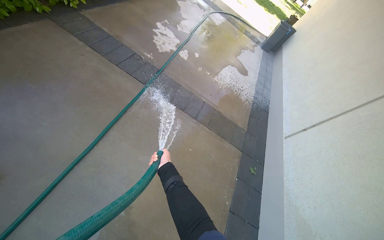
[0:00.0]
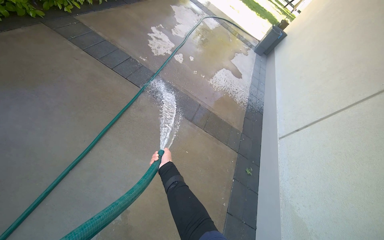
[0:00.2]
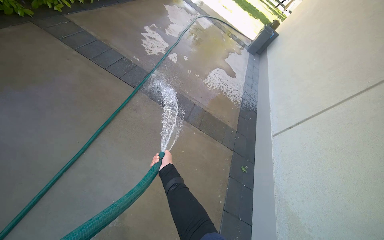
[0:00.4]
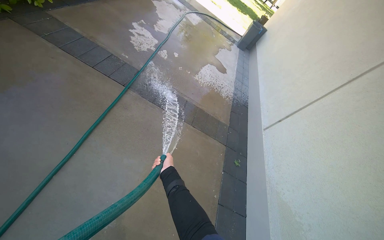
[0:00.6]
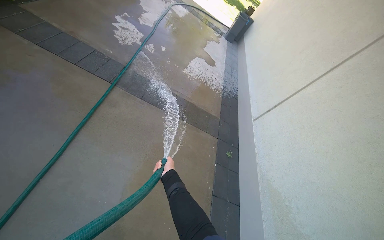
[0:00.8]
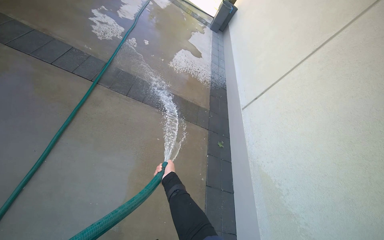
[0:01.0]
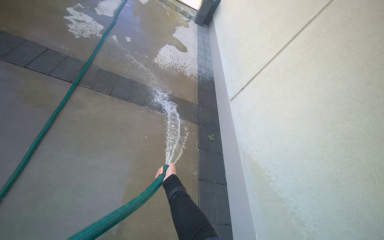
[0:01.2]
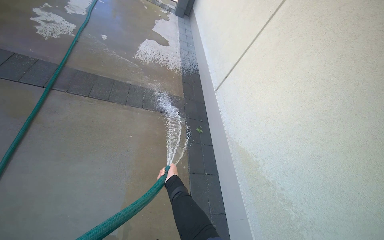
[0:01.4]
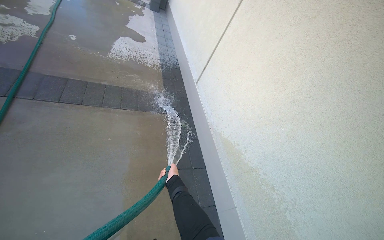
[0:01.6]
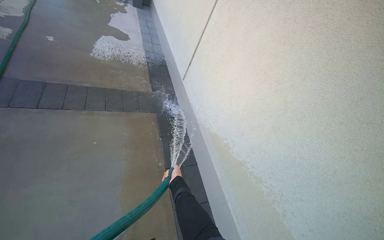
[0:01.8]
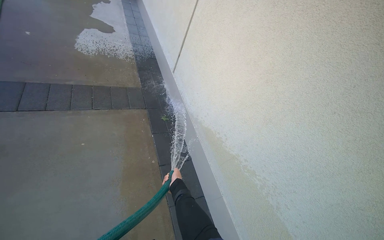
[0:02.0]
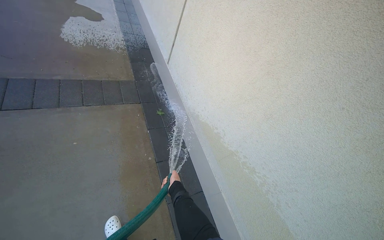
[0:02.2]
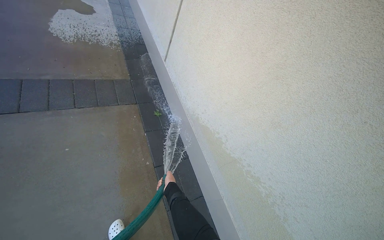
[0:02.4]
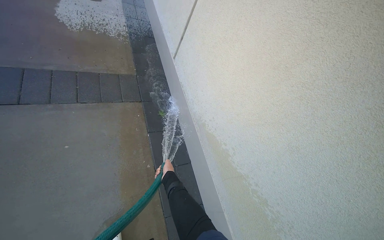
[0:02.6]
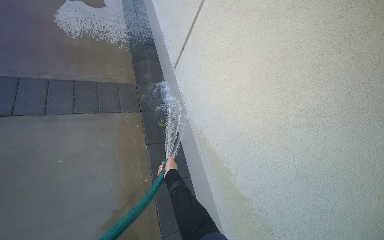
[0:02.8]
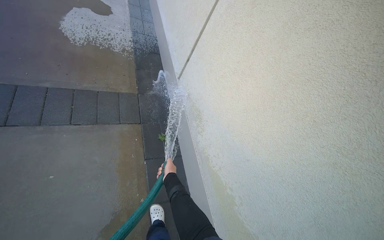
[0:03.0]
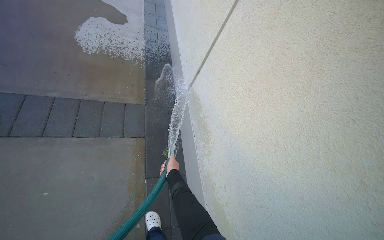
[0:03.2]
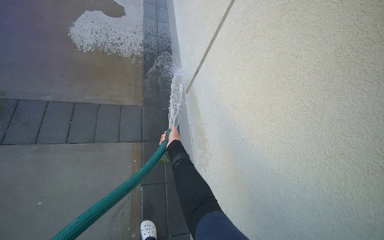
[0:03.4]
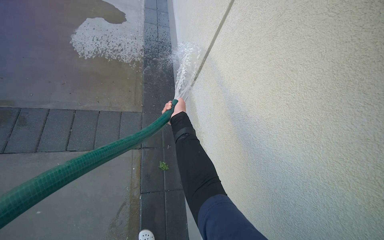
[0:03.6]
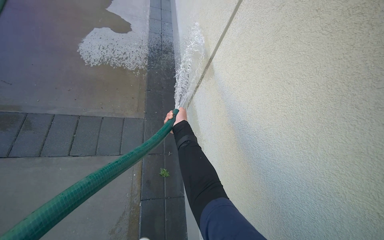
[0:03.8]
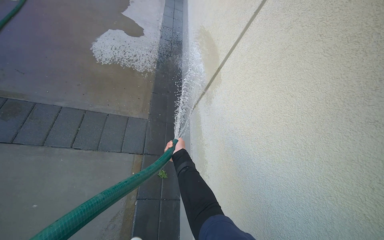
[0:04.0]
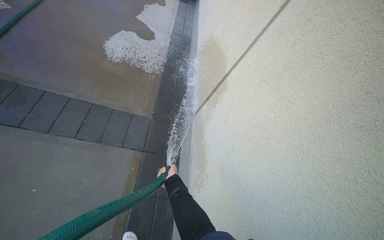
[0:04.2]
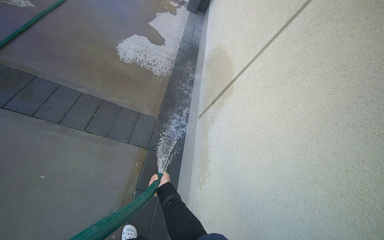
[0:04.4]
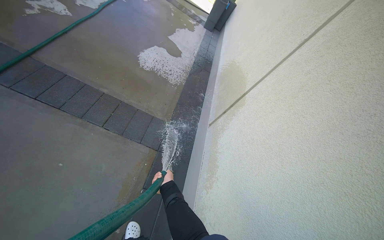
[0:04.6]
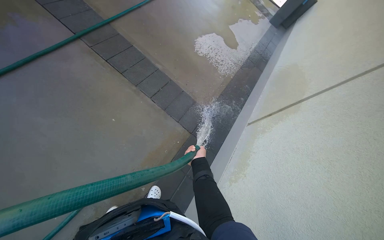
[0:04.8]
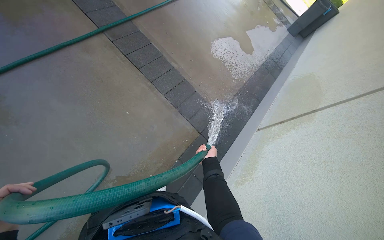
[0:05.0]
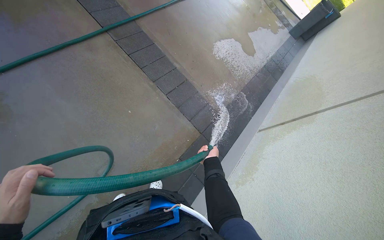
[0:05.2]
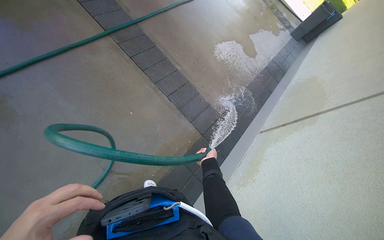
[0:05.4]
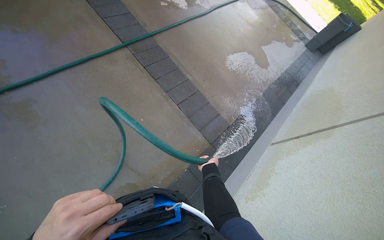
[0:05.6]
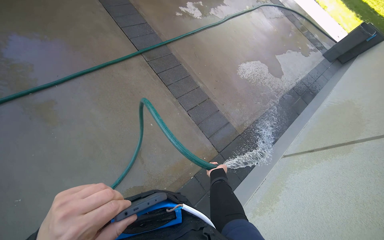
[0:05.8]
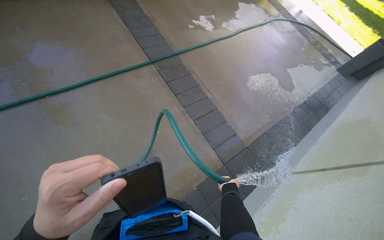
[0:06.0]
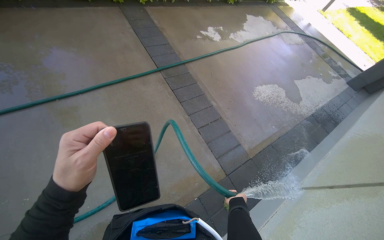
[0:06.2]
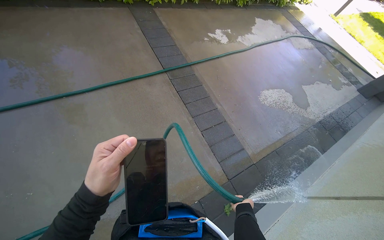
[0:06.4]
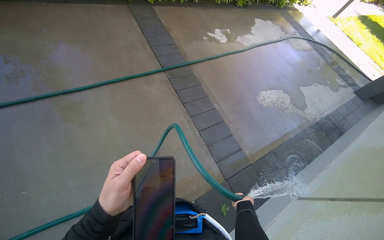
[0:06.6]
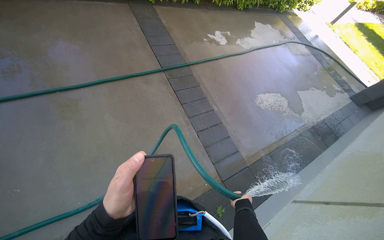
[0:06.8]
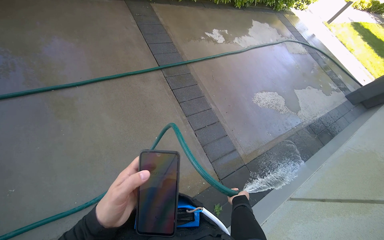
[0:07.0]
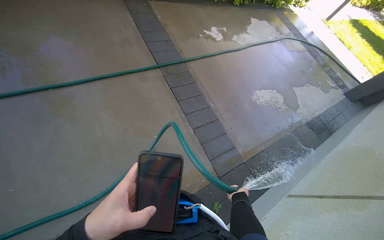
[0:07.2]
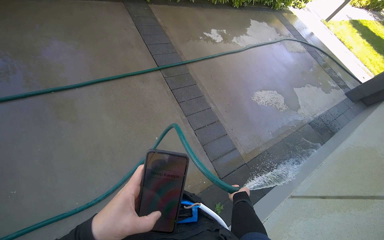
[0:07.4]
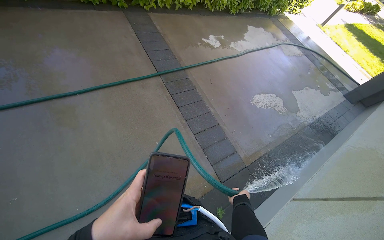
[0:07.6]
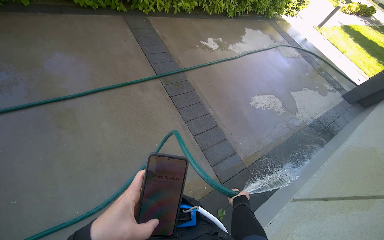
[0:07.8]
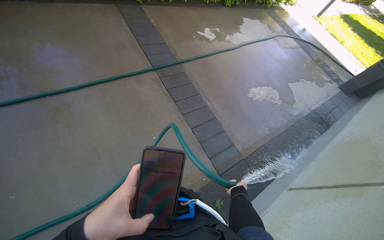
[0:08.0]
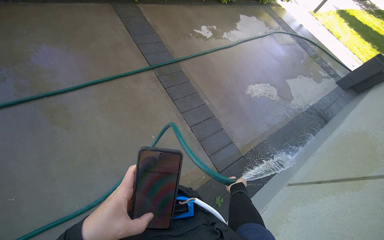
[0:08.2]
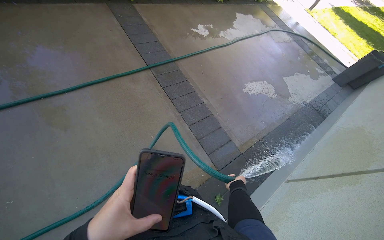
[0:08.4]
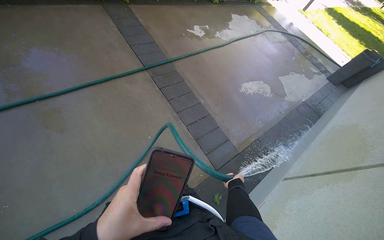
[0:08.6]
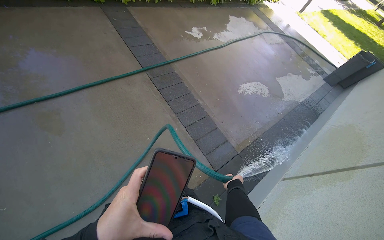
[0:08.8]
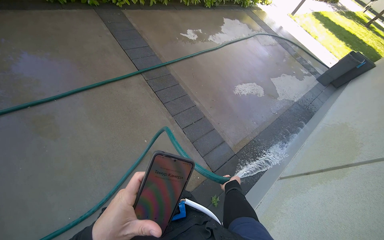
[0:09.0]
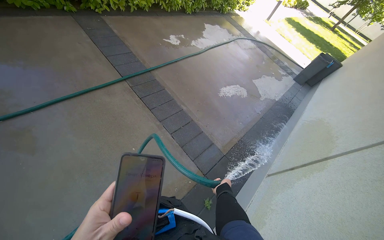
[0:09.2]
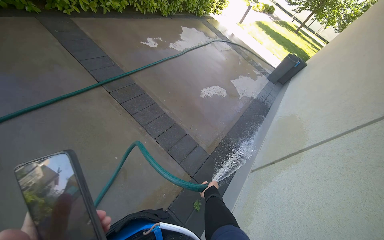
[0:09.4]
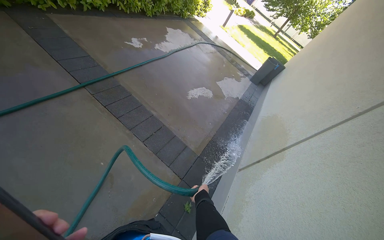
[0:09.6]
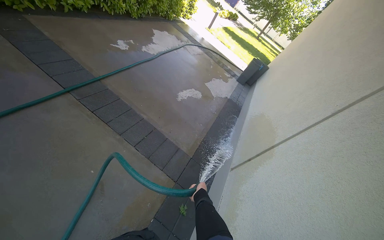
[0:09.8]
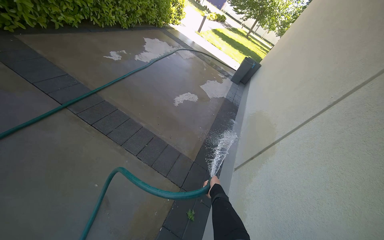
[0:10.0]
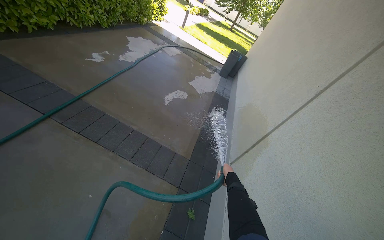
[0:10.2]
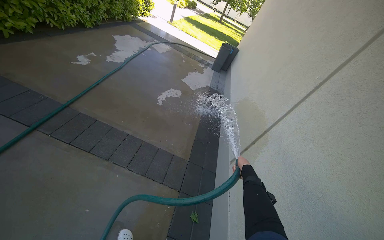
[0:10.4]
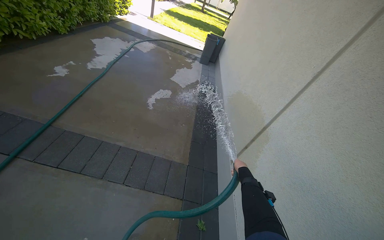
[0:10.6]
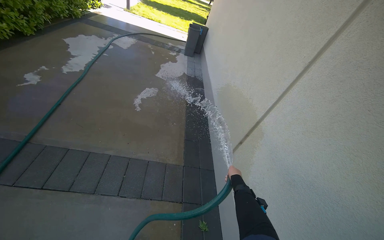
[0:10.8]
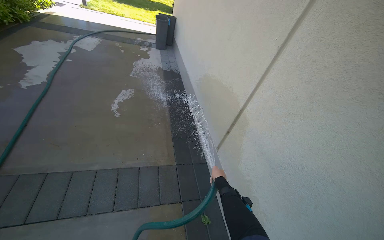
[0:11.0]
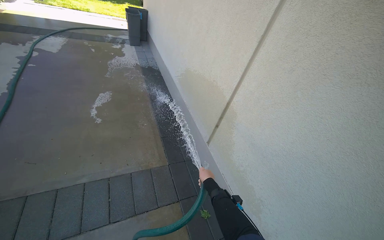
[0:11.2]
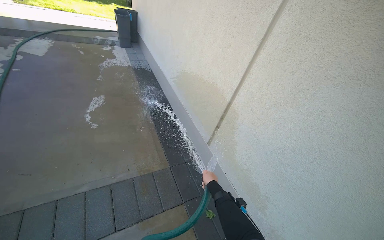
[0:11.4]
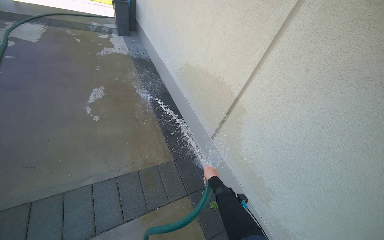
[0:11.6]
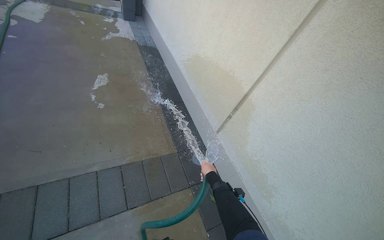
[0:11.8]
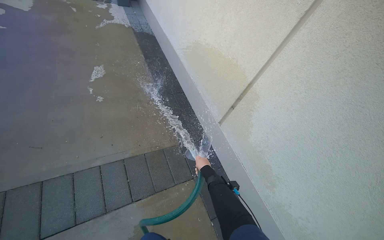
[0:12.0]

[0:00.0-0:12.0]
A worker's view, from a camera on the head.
Job: wiping surfaces.
The whole recording: Spraying water on building exterior and sidewalk. The worker sprays water on the building exterior and adjacent sidewalk with a hose.
0:00.0 to 0:01.6: The wearer moves roughly 50 cm. The head rotates approximately 35 degrees to the right.
0:01.6 to 0:03.0: The camera is carried some 60 cm.
0:03.0 to 0:04.4: The right hand heads farther from the camera, covering roughly 15 cm, and goes up the picture and returns, roughly 50 cm each way.
0:04.4 to 0:06.0: The wearer looks approximately 45 degrees further to the left.
0:09.0 to 0:10.4: The wearer's head swings some 35 degrees to the right. The right hand heads to the right and up the picture, covering some 20 cm.
0:10.4 to 0:12.0: The camera is carried roughly 60 cm. The wearer looks some 35 degrees further to the right. The view tilts about 20 degrees downward.

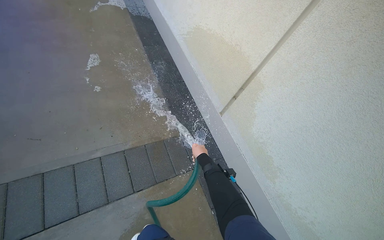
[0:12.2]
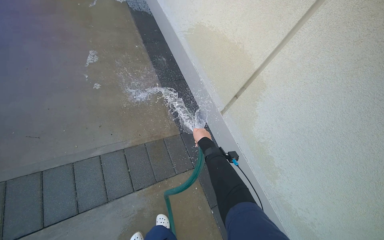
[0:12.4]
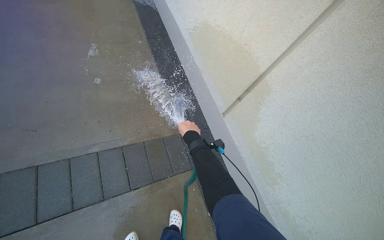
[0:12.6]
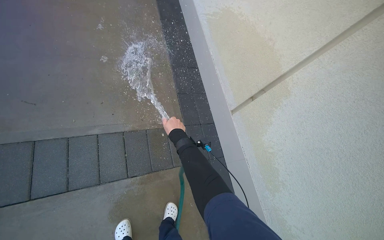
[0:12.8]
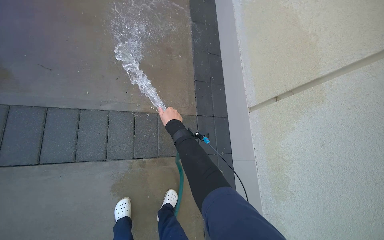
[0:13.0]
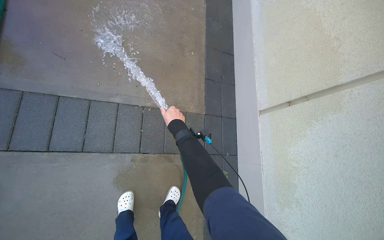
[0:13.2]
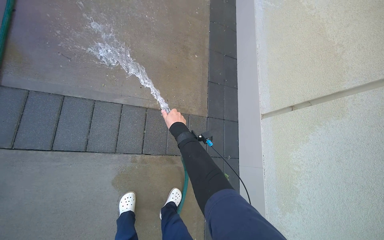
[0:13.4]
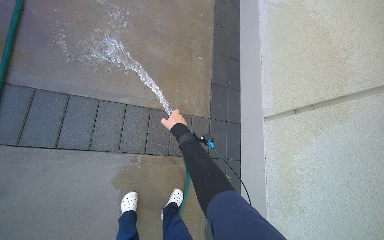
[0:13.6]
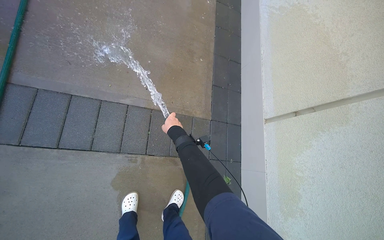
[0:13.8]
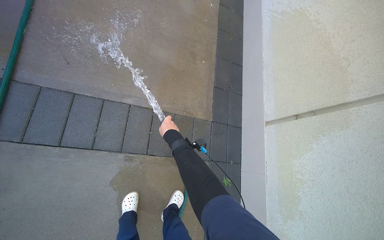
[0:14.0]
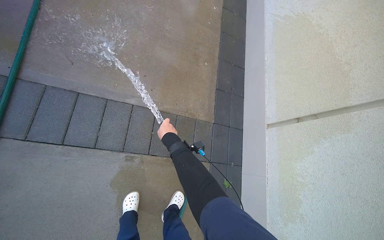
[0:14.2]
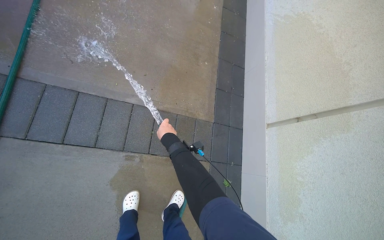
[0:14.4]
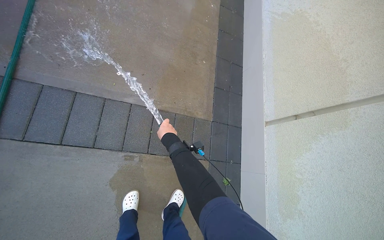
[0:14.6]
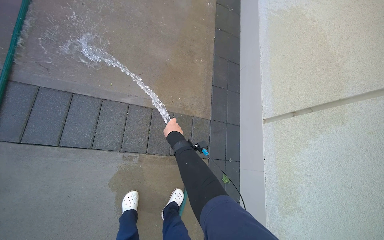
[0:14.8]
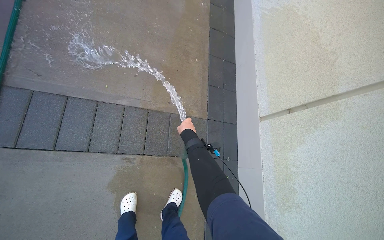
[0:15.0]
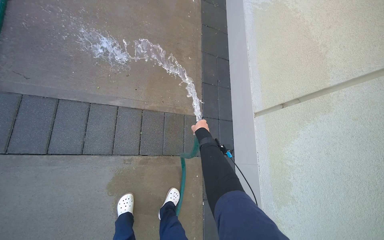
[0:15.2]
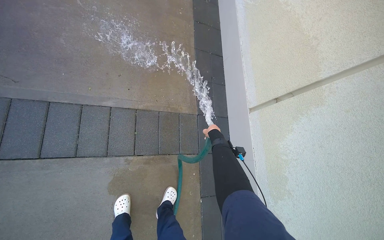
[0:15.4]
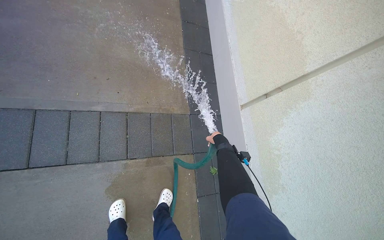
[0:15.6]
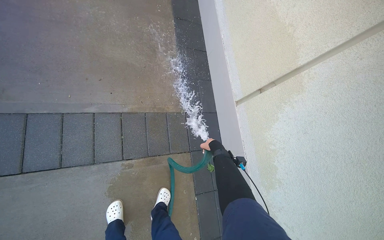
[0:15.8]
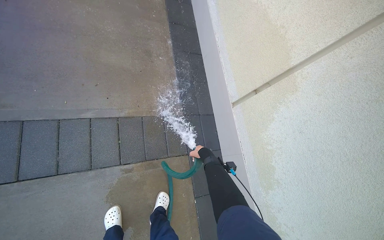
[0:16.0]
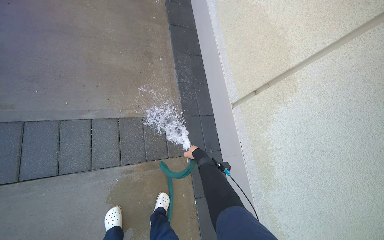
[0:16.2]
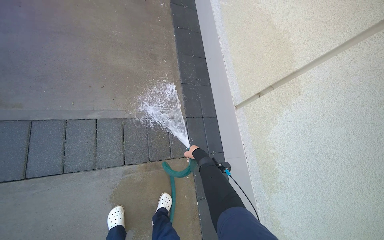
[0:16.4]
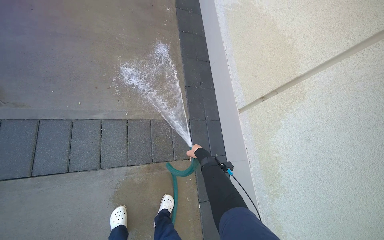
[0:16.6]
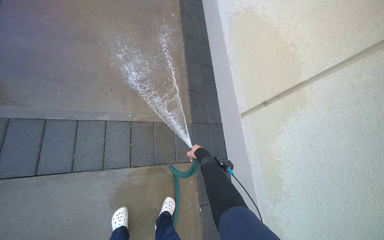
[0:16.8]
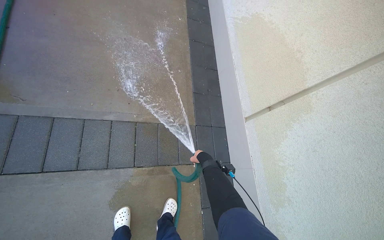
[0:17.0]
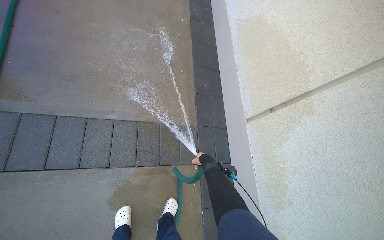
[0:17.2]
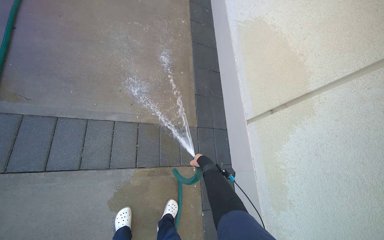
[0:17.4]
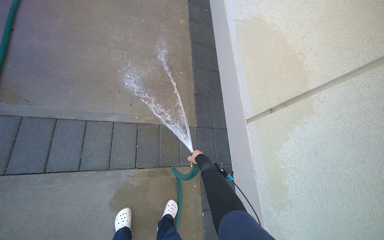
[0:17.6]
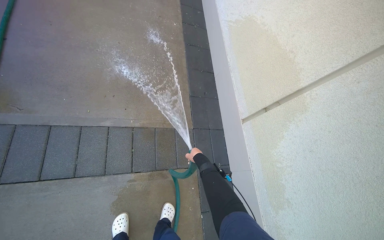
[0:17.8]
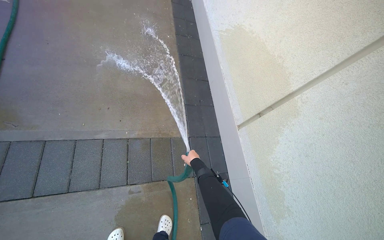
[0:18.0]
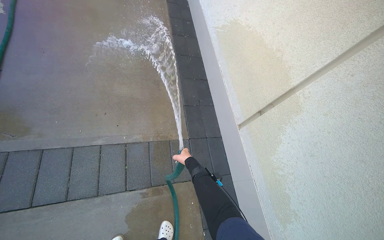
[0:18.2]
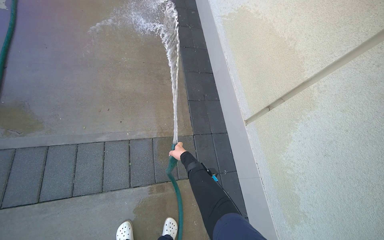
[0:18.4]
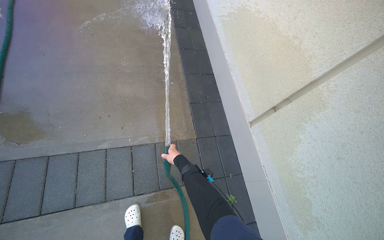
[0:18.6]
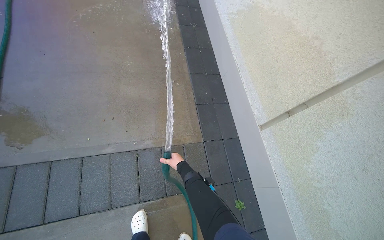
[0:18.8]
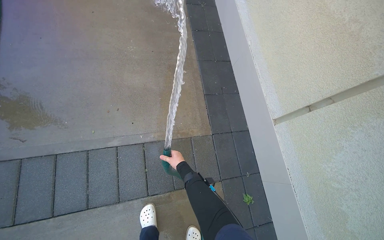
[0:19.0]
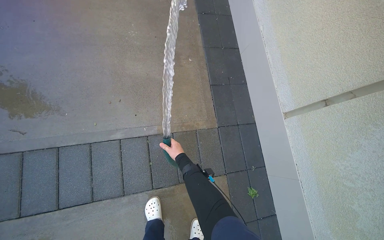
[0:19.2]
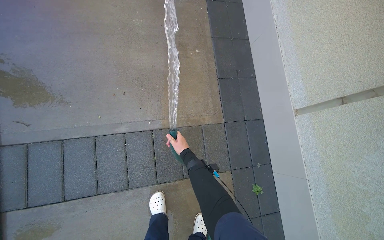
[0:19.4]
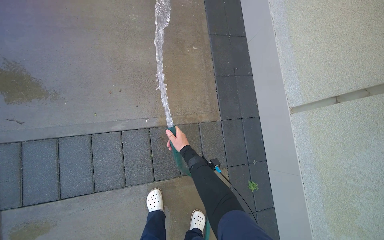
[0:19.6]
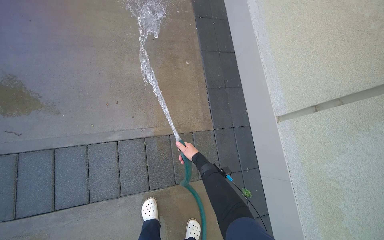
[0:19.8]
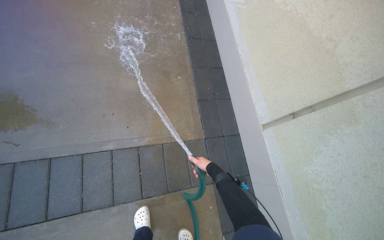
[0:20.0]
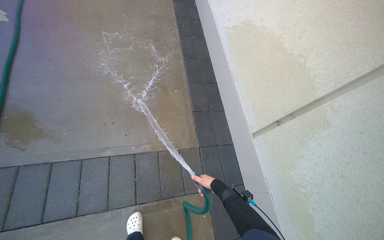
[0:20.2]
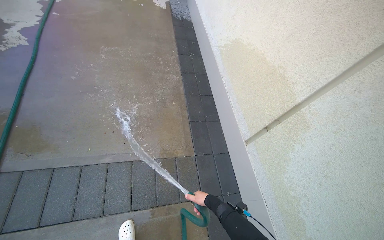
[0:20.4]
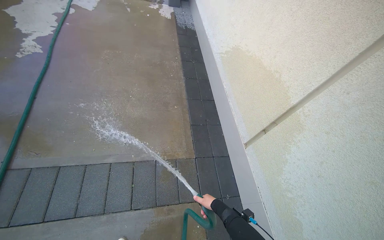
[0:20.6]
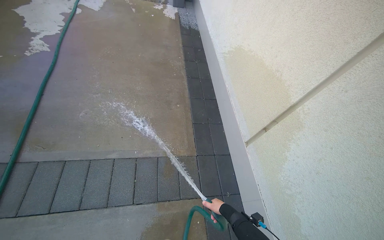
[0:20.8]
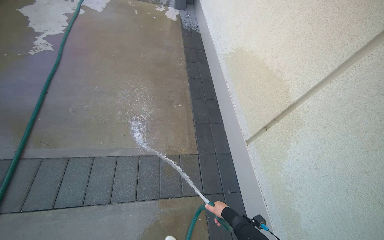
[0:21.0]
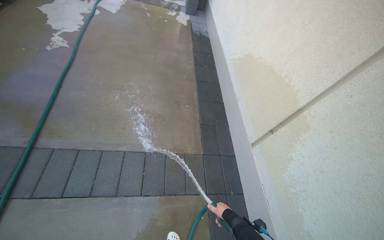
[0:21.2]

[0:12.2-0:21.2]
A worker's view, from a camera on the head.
Job: wiping surfaces.
The whole recording: Spraying water on building exterior and sidewalk. The worker sprays water on the building exterior and adjacent sidewalk with a hose.
0:12.2 to 0:13.8: The scene rotates clockwise by roughly 25 degrees. The right hand heads to the left and up the picture, covering some 35 cm.
0:13.8 to 0:15.2: The right hand goes roughly 15 cm to the right.
0:15.2 to 0:16.6: The right hand shifts some 10 cm down the picture.
0:18.2 to 0:19.8: The camera pitches downward, by some 15 degrees.
0:19.8 to 0:21.2: The camera travels about 50 cm. The wearer looks about 25 degrees further upward.
